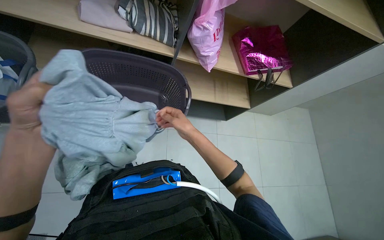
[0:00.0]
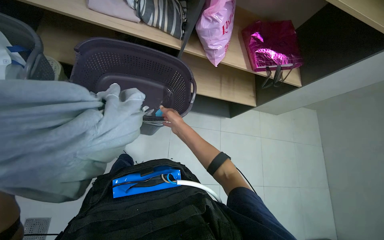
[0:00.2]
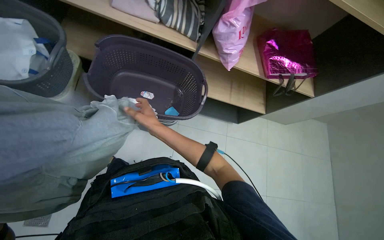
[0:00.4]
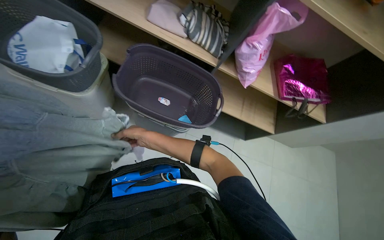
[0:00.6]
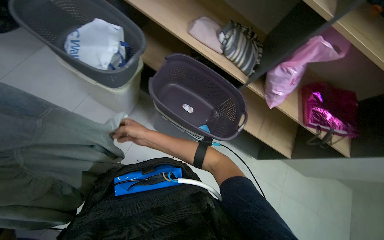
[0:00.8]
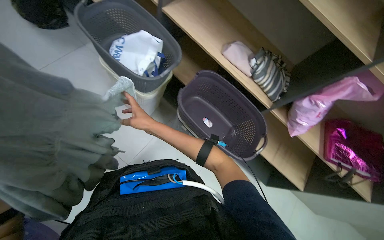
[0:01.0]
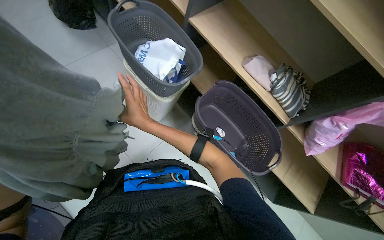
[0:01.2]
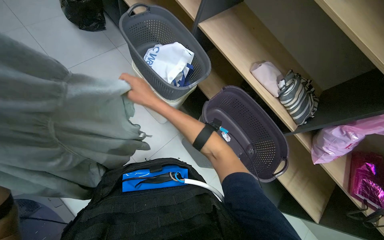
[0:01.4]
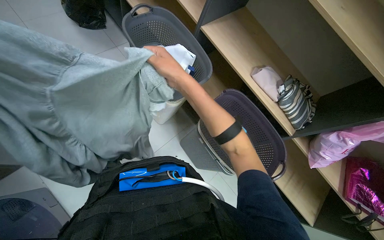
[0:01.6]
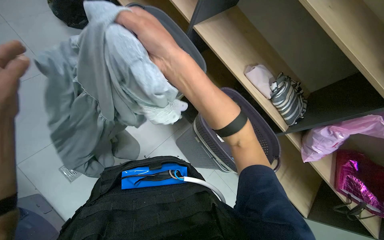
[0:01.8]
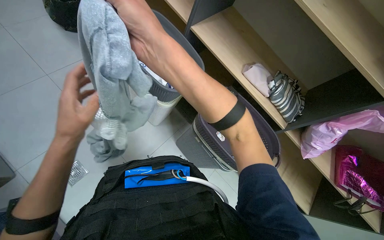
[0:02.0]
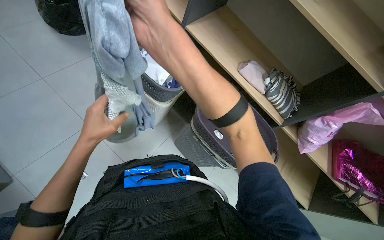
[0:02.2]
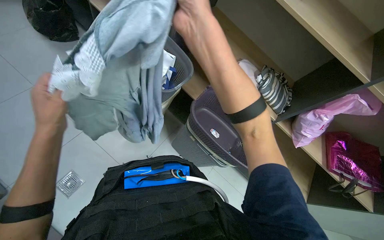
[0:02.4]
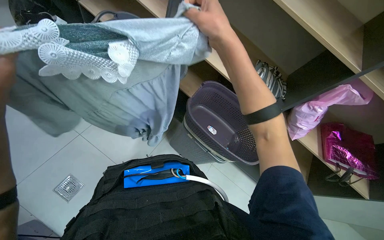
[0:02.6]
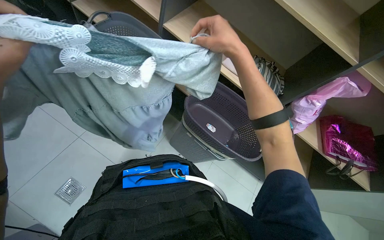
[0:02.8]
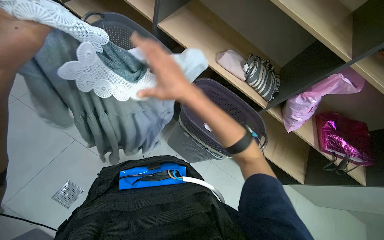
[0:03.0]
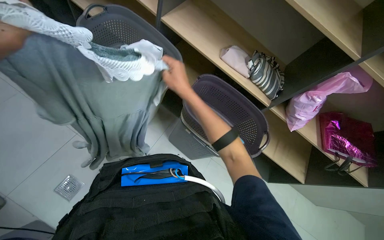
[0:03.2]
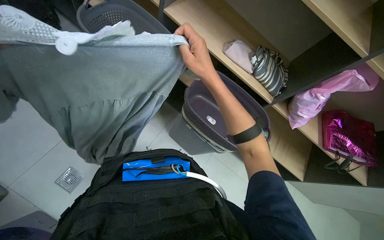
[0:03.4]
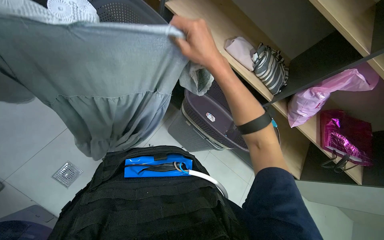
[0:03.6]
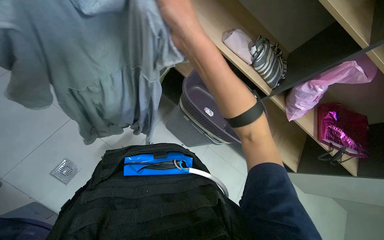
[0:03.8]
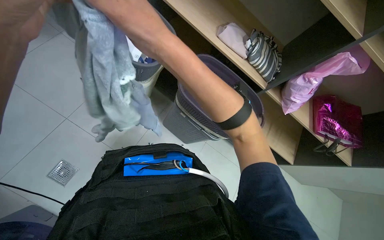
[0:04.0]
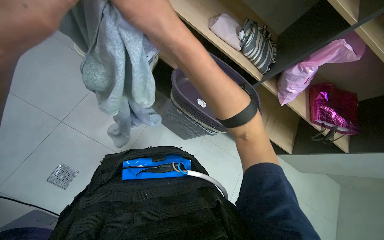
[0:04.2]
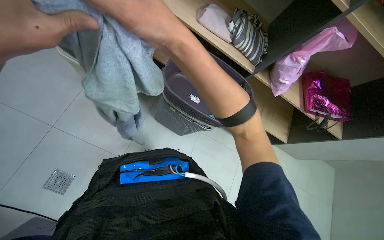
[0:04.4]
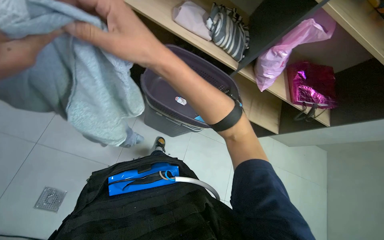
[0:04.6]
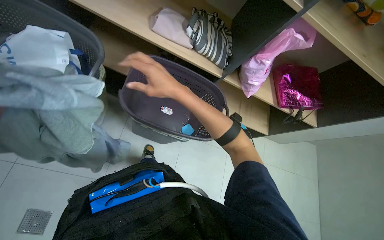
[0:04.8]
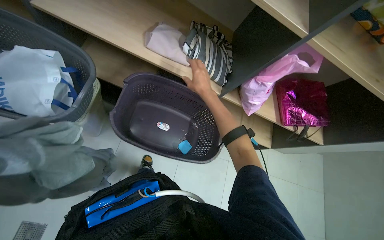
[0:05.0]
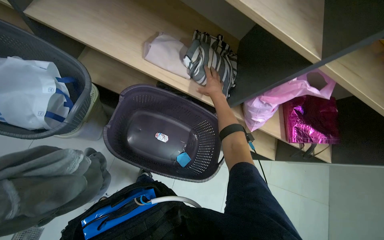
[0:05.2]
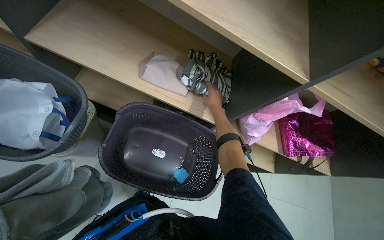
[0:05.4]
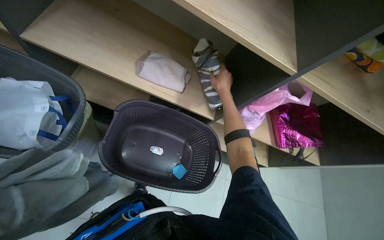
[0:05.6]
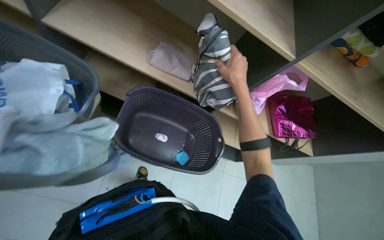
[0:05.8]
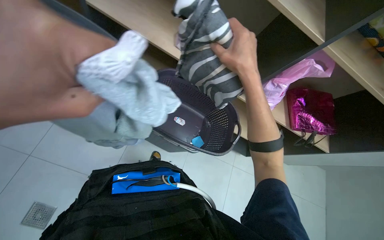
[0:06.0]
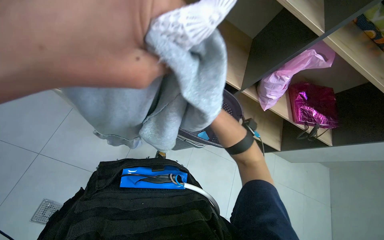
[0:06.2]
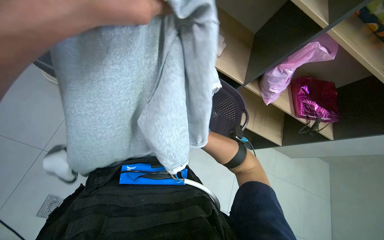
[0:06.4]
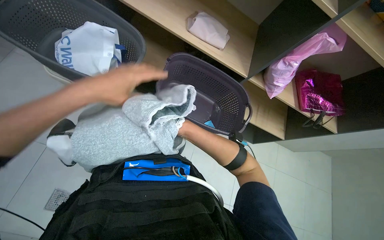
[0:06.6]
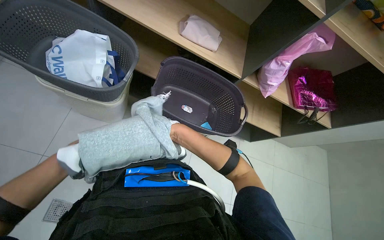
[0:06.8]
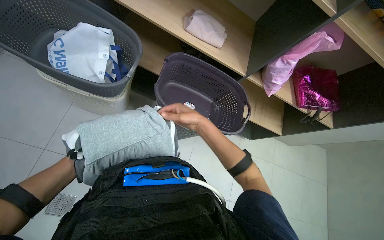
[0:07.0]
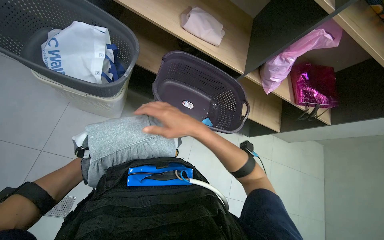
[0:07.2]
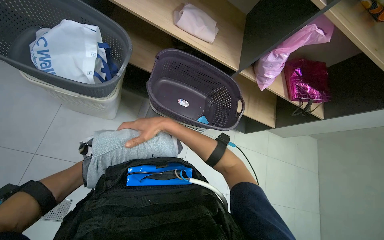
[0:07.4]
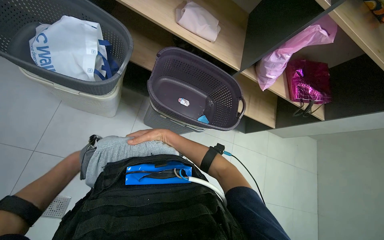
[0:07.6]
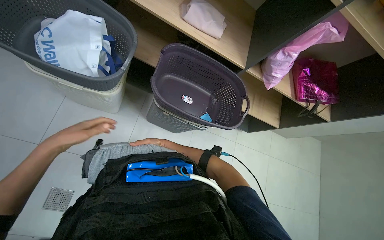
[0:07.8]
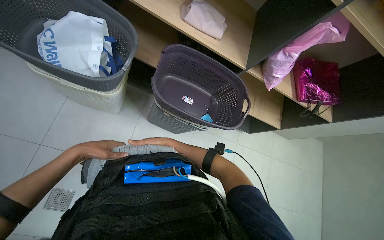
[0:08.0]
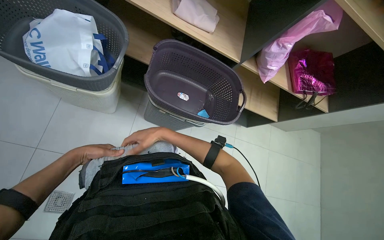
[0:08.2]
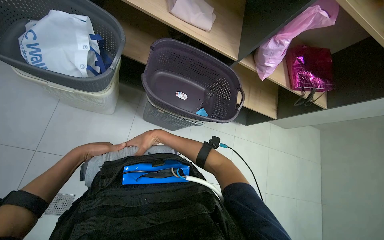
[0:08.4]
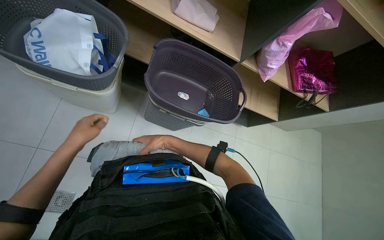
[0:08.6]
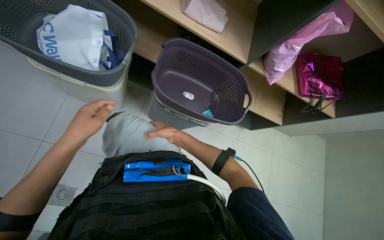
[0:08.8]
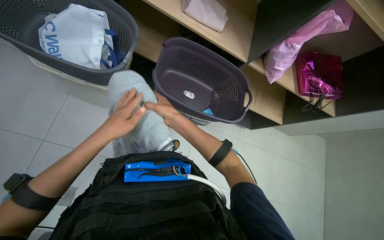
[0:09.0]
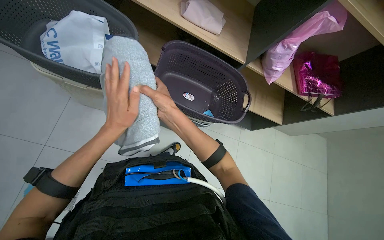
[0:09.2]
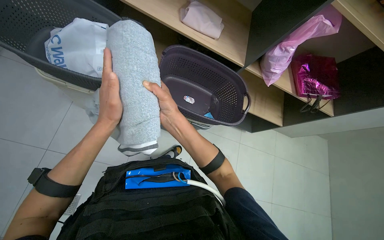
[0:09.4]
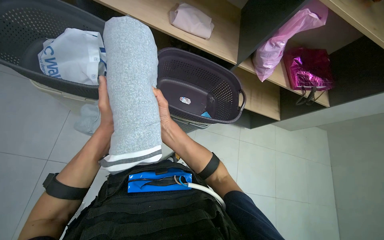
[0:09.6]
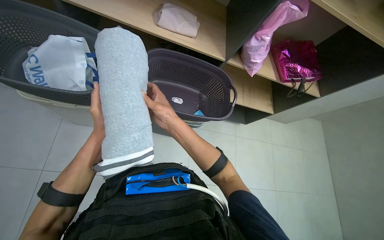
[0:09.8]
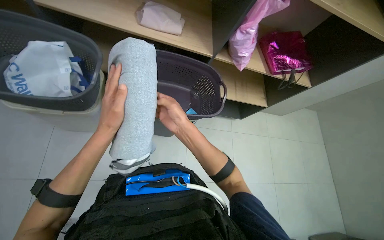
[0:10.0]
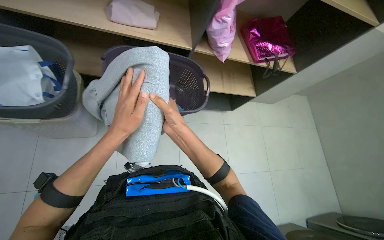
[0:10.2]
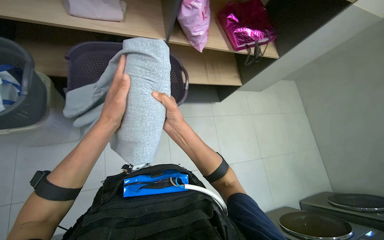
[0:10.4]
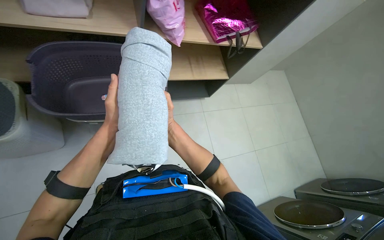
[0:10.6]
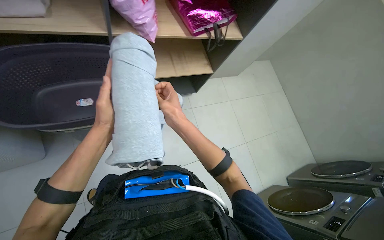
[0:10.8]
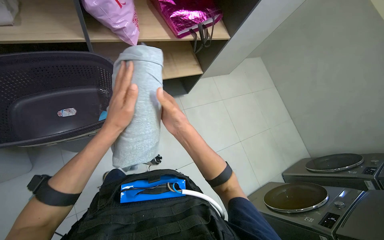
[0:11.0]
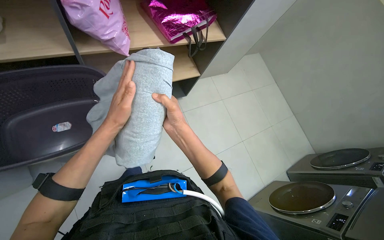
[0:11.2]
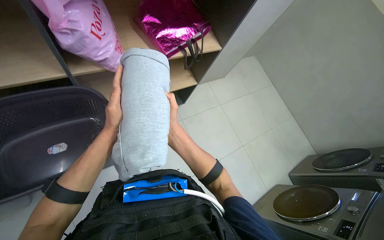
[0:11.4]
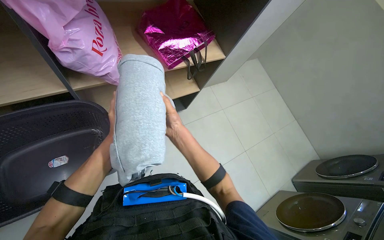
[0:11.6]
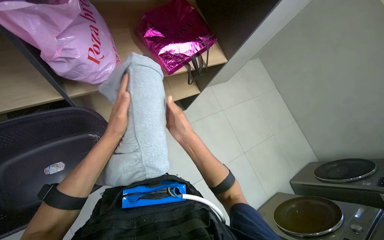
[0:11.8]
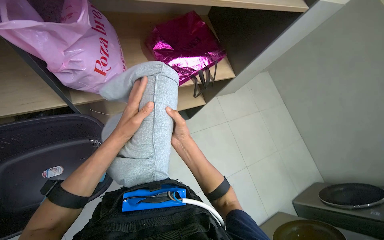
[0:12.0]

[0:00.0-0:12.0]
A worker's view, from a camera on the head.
Job: managing laundry.
The whole recording: Unloading and folding laundry into storage. The worker unloads clothes from the washing machine, folds multiple garments, and places them into a bag on a shelf.
0:00.0 to 0:01.6: The wearer's head swings some 45 degrees to the left. The camera pitches upward, by about 15 degrees.
0:01.6 to 0:03.0: The right hand travels nearer to the camera and back again, about 20 cm each way.
0:04.4 to 0:06.0: The right hand is displaced to the right by roughly 25 cm, and travels farther from the camera and back again, approximately 40 cm each way.

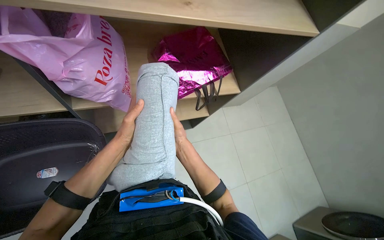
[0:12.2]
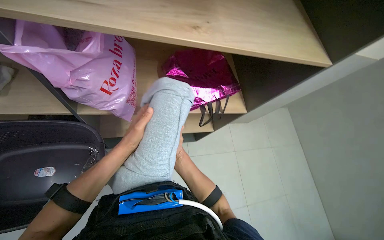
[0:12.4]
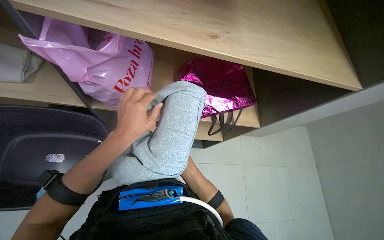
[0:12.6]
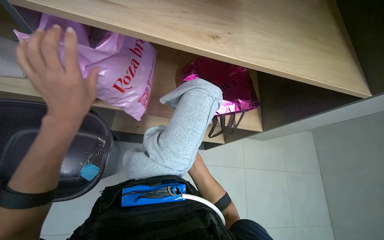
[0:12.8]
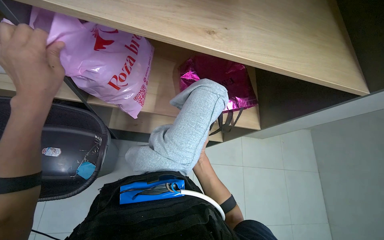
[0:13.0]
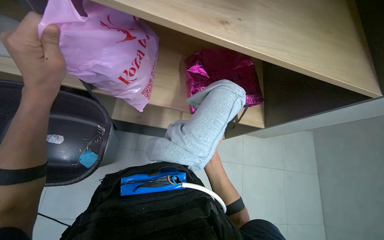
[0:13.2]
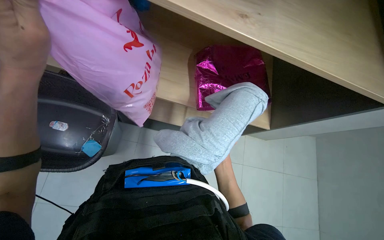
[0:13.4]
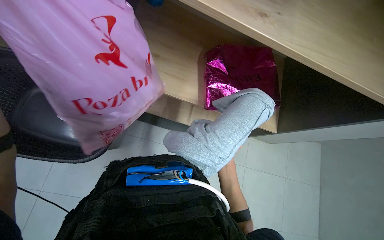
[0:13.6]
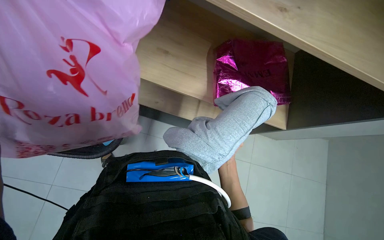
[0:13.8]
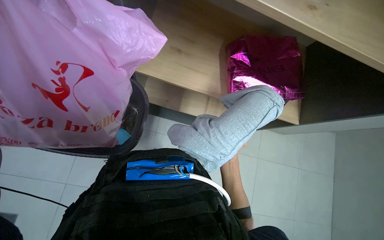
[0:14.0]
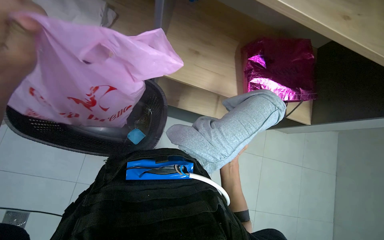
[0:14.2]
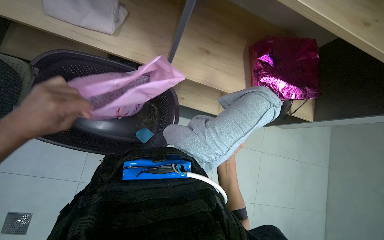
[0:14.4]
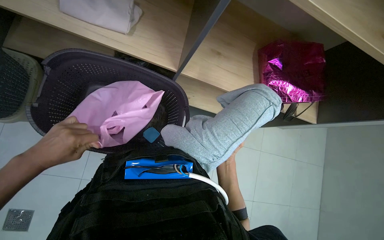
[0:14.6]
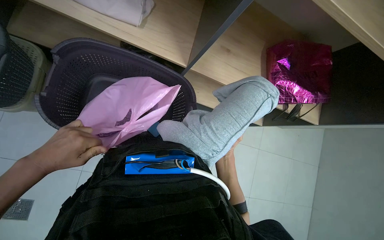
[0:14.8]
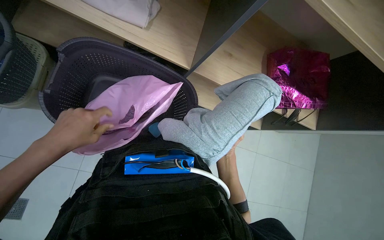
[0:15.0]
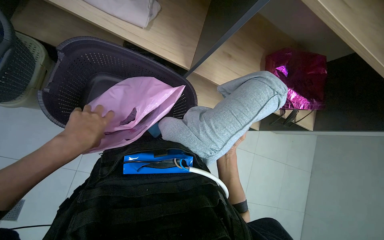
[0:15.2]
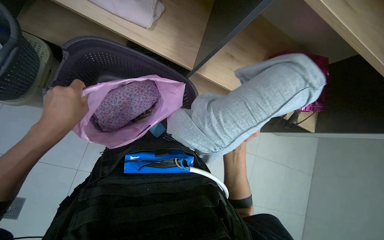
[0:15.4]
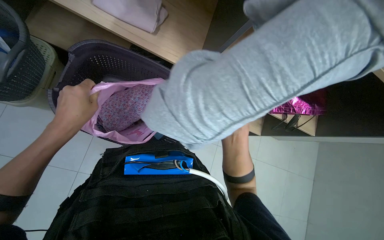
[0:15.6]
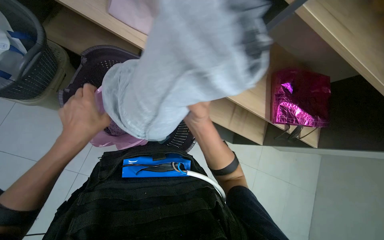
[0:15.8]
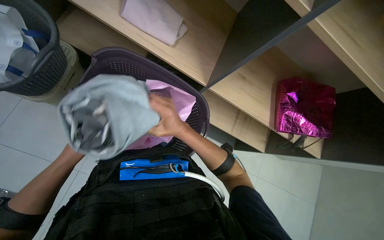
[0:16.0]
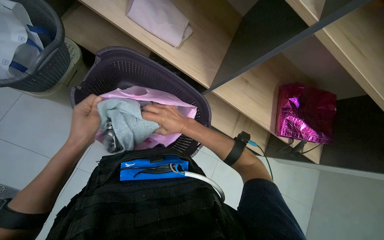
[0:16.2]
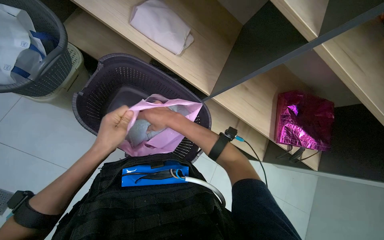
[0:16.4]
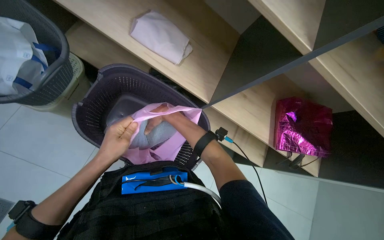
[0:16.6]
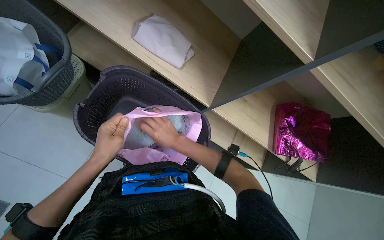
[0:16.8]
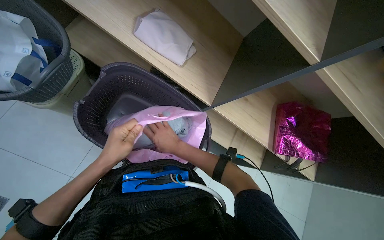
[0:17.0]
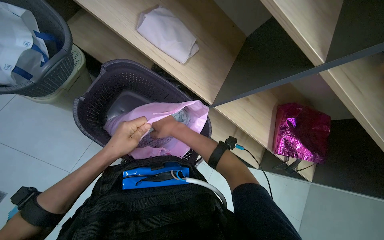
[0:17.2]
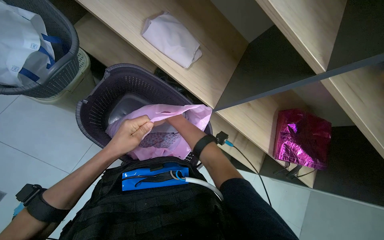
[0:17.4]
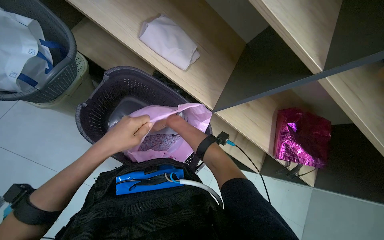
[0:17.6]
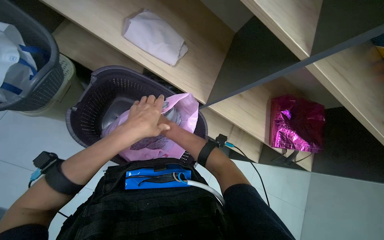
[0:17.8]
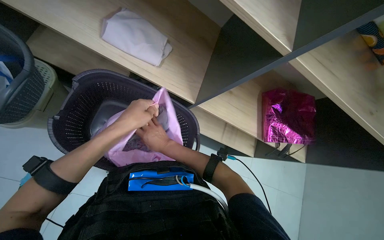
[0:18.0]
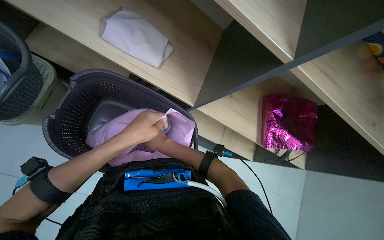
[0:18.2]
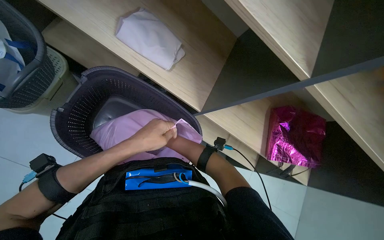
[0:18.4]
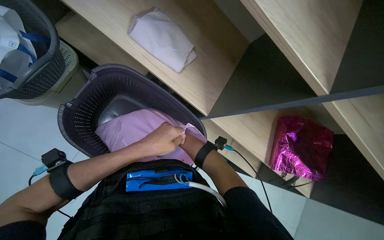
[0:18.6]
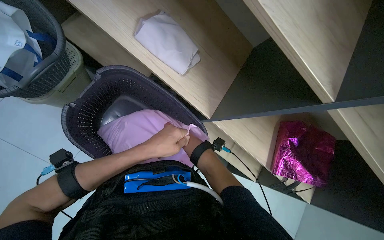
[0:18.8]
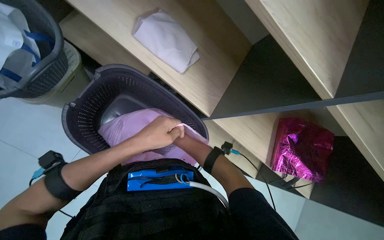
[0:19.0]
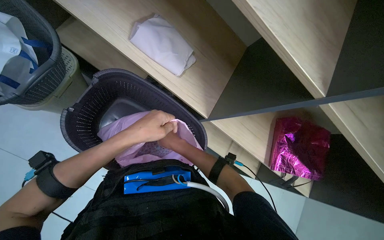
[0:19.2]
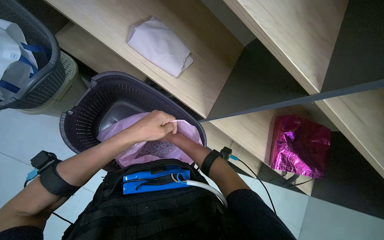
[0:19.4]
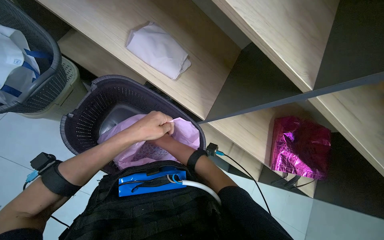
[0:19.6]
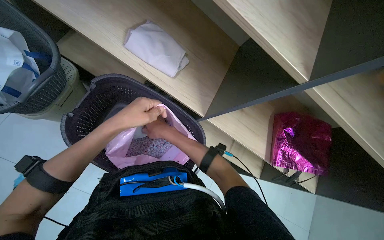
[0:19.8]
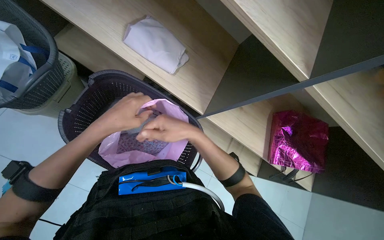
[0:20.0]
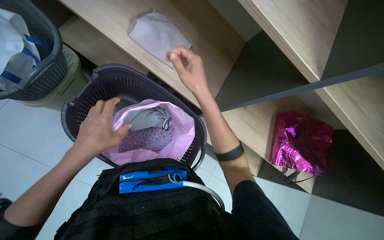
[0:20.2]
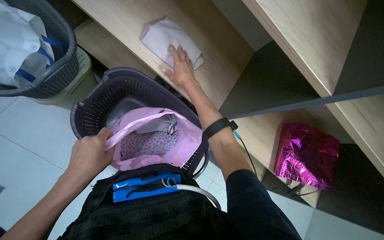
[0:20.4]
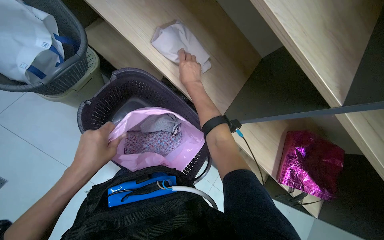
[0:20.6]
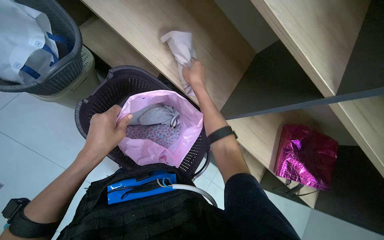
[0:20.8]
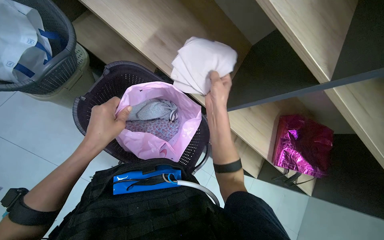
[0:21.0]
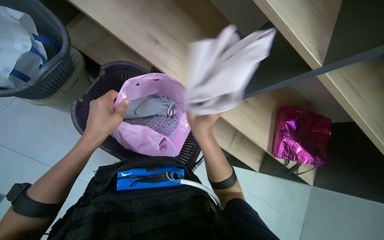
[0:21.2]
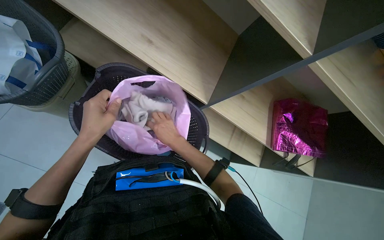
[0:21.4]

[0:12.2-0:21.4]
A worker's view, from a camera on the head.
Job: managing laundry.
The whole recording: Unloading and folding laundry into storage. The worker unloads clothes from the washing machine, folds multiple garments, and places them into a bag on a shelf.
0:12.2 to 0:13.8: The wearer looks roughly 30 degrees further to the left. The right hand is displaced to the right, farther from the camera and down the picture by some 30 cm.
0:15.2 to 0:16.8: The right hand moves to the left, up the picture and nearer to the camera, some 35 cm.
0:19.8 to 0:21.4: The right hand moves approximately 15 cm up the picture and comes back. The left hand shifts some 10 cm to the left, and goes down the picture and returns, about 15 cm each way.
